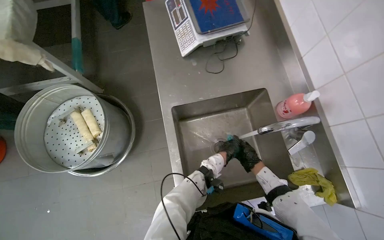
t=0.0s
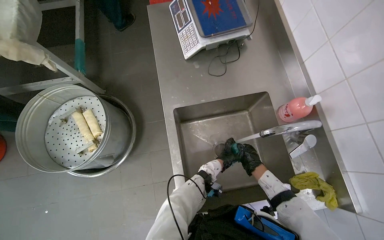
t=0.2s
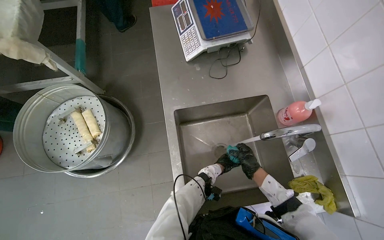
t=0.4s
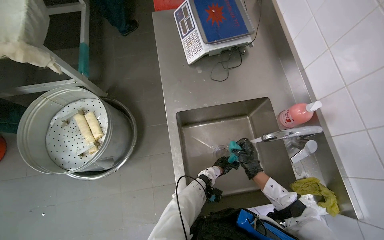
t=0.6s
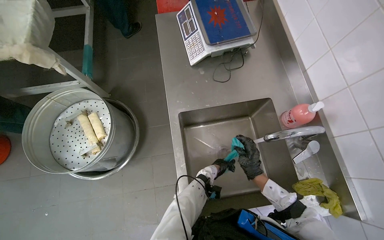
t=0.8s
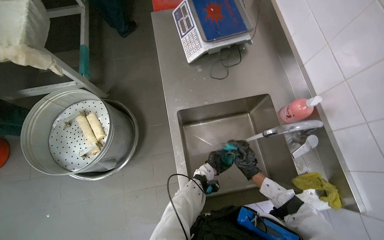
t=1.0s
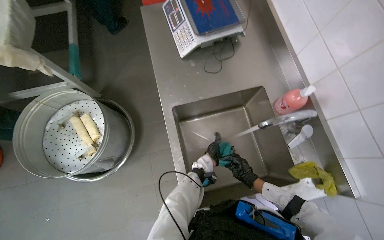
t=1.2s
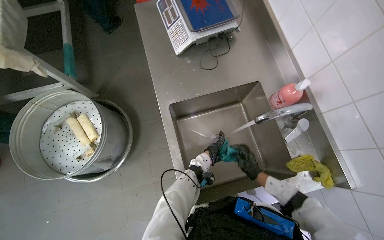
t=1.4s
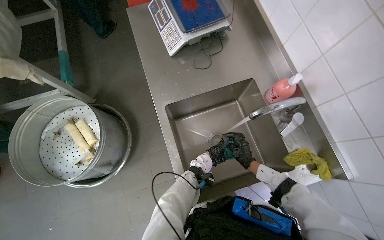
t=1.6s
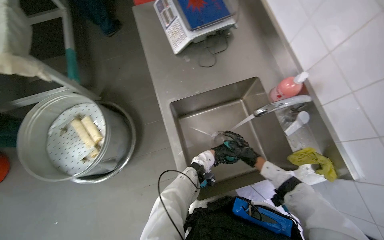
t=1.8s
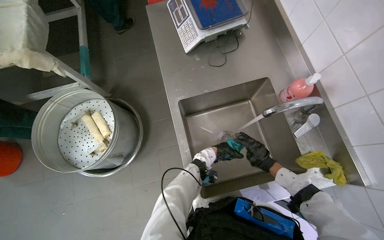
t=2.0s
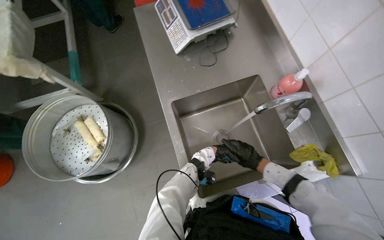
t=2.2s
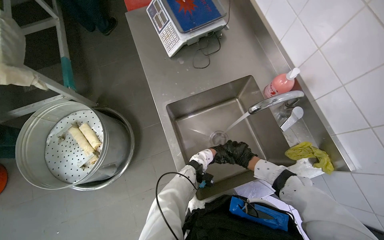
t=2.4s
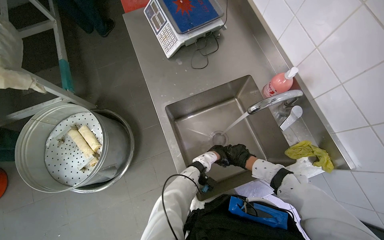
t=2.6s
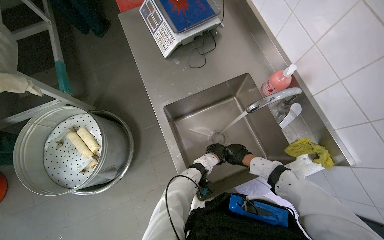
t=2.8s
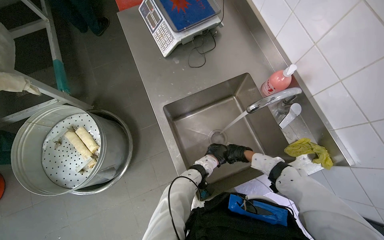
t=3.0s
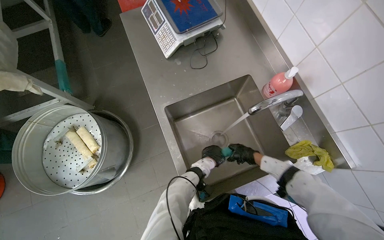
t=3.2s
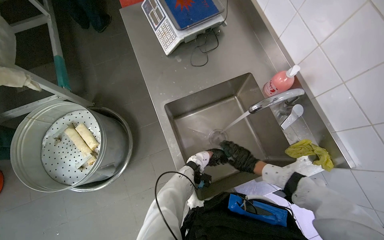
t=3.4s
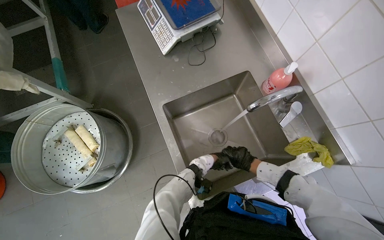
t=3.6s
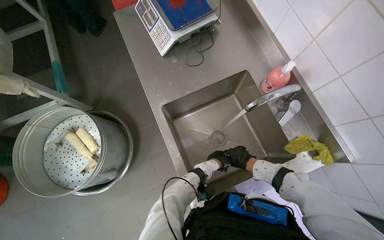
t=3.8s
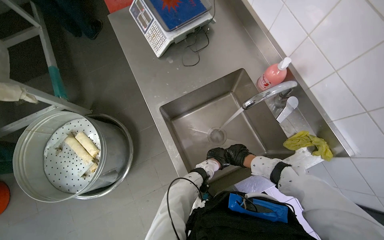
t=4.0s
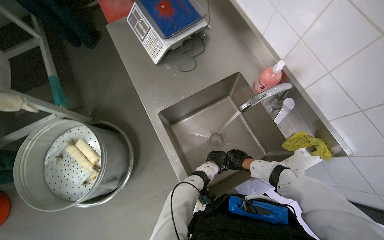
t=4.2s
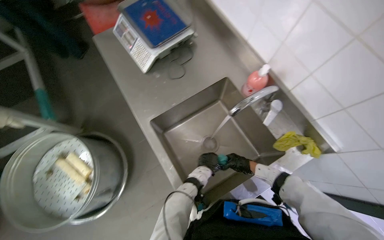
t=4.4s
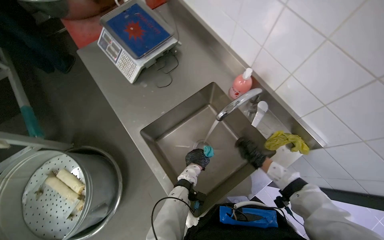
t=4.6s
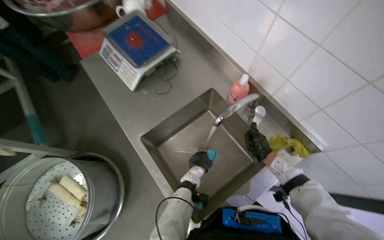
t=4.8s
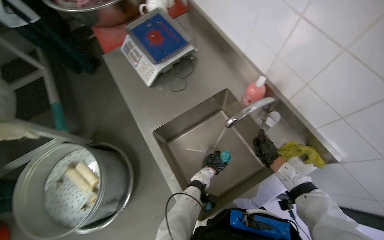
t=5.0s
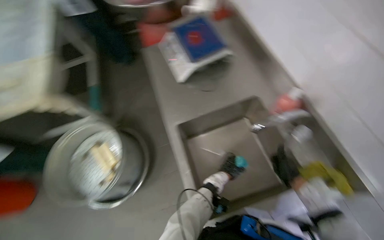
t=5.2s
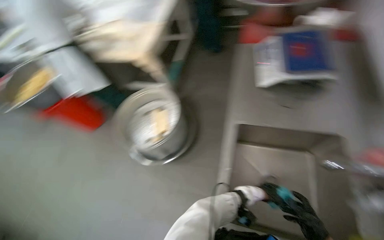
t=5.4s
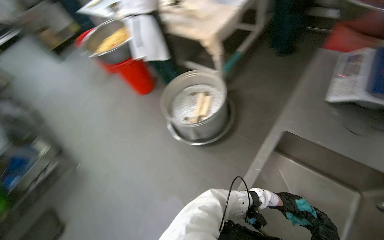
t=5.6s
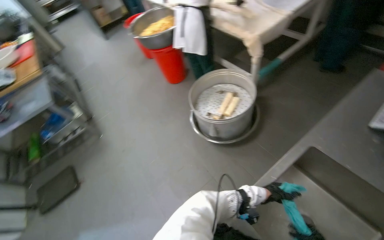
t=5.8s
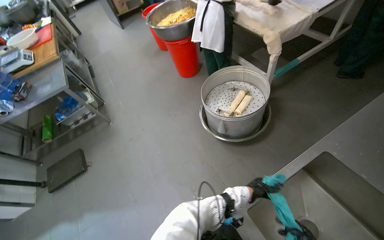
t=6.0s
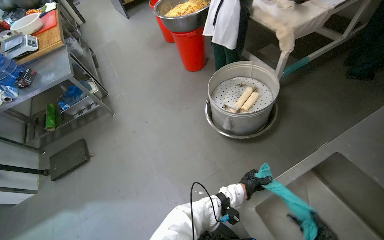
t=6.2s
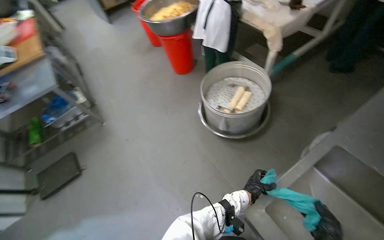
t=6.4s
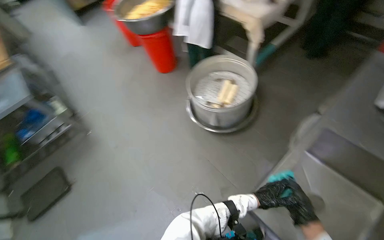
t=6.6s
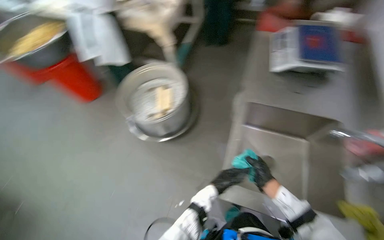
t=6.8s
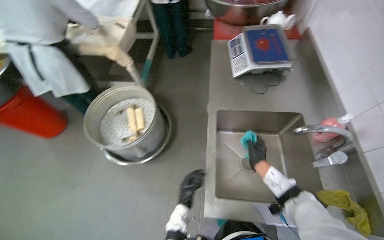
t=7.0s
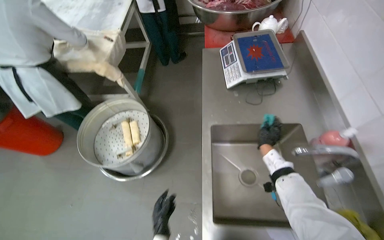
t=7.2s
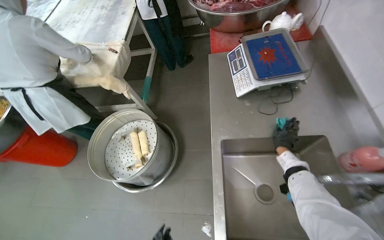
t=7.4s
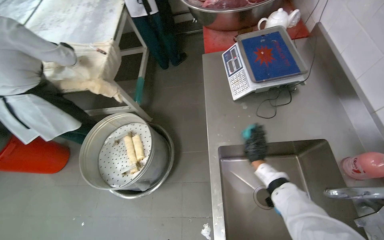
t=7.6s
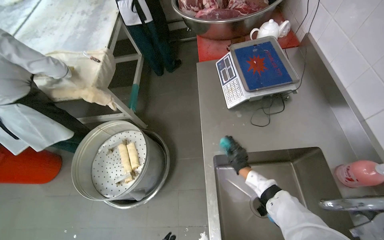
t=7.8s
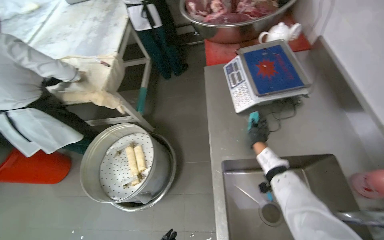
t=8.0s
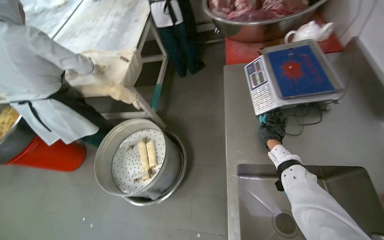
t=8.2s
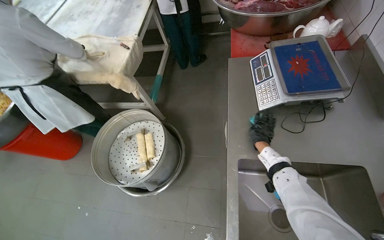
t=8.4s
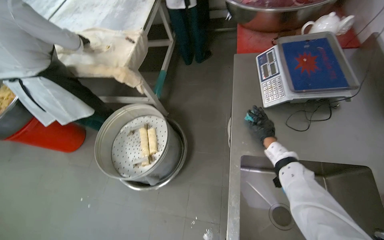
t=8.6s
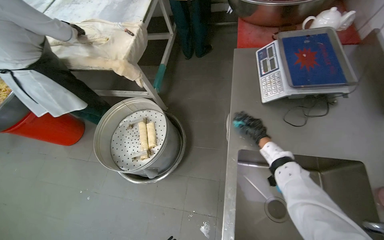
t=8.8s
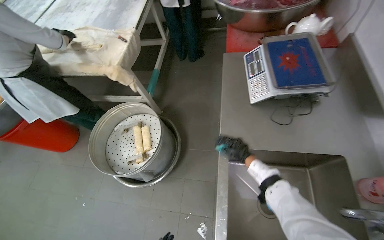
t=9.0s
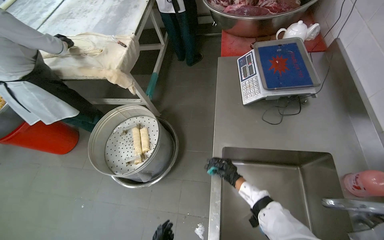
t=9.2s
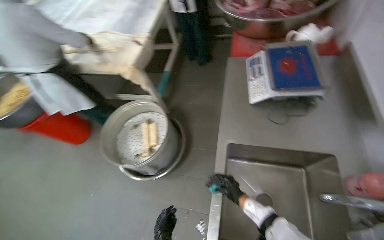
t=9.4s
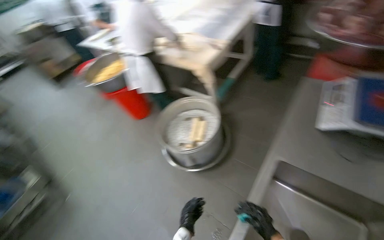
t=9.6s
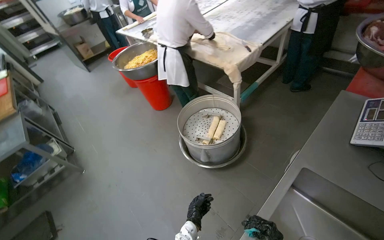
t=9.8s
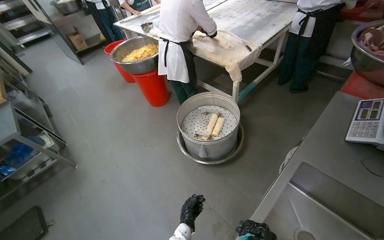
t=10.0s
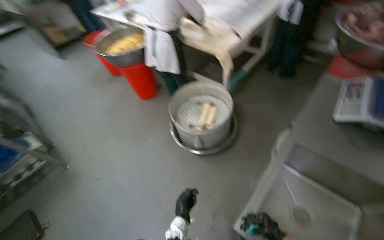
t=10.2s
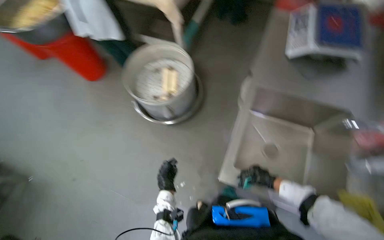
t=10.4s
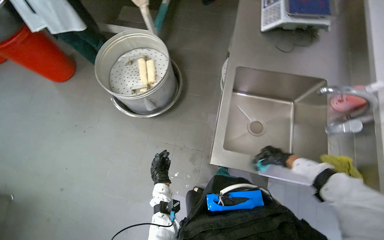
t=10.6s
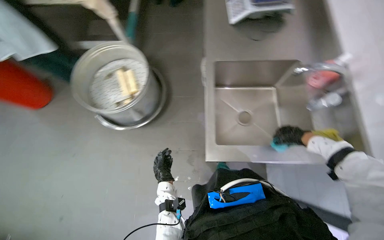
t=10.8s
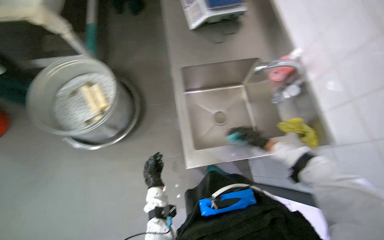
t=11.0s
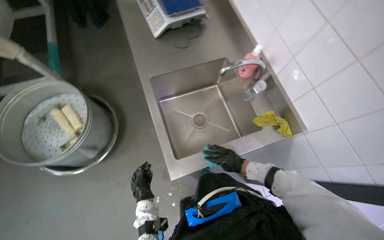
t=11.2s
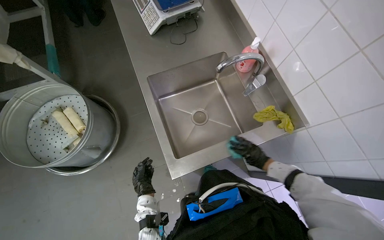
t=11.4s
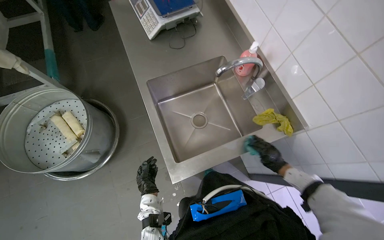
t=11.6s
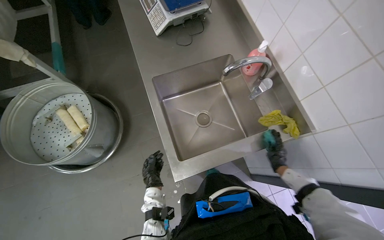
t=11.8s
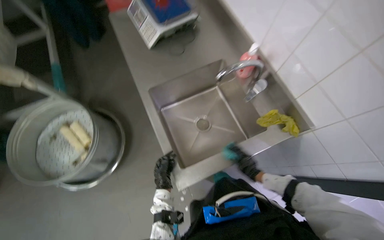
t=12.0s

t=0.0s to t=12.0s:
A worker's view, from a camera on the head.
Job: cleaning kitchen.
The whole recording: Cleaning kitchen sink and counter. The worker washes a cloth in the sink and wipes the stainless steel counter.
t=4.4s to t=6.0s: The head rotates about 90 degrees to the left.
t=6.0s to t=7.6s: The wearer looks about 50 degrees further to the right.
t=7.6s to t=9.0s: The right hand is displaced to the left by approximately 10 cm.
t=9.0s to t=10.4s: The camera pitches downward, by roughly 10 degrees.
t=10.4s to t=12.0s: The head turns to the right by about 45 degrees.

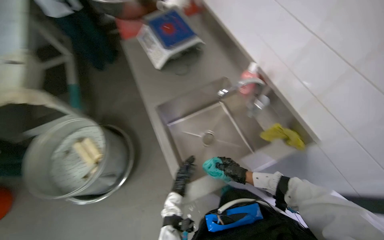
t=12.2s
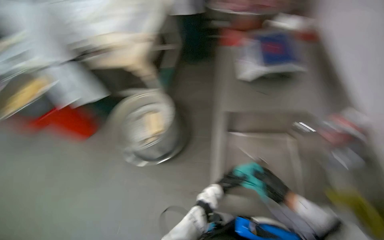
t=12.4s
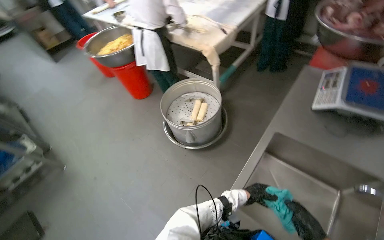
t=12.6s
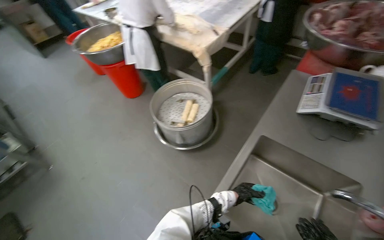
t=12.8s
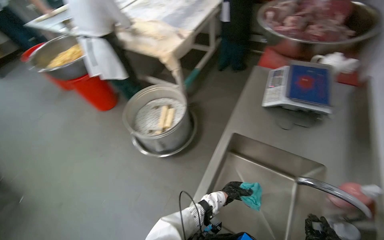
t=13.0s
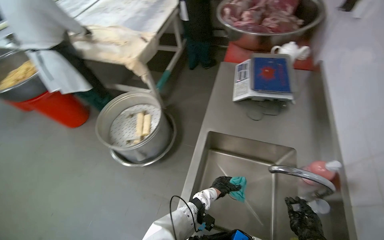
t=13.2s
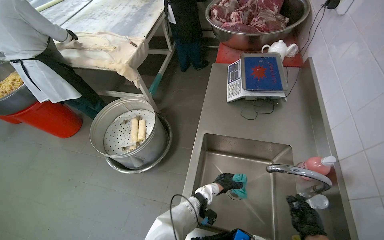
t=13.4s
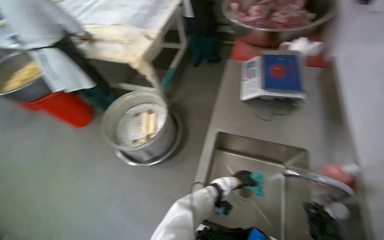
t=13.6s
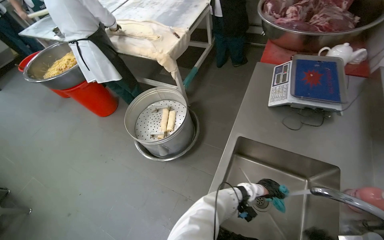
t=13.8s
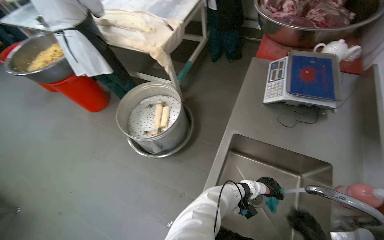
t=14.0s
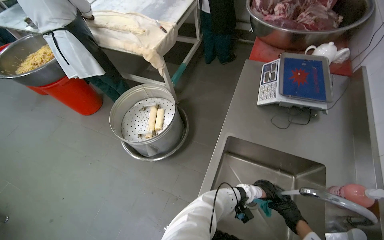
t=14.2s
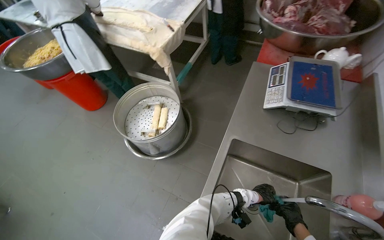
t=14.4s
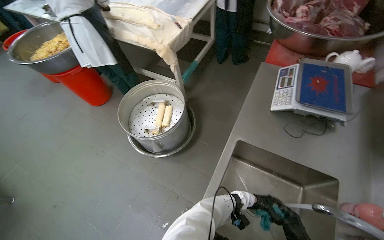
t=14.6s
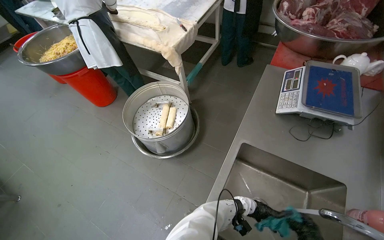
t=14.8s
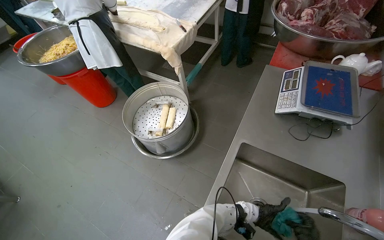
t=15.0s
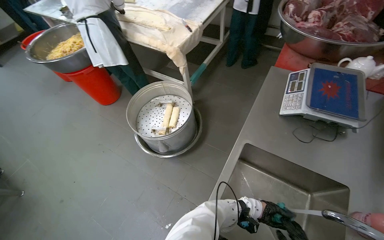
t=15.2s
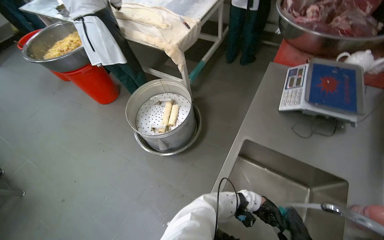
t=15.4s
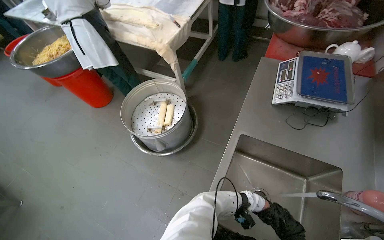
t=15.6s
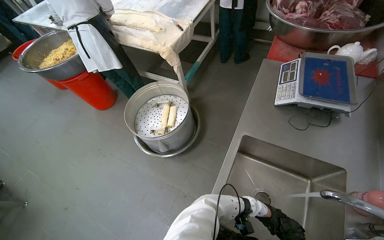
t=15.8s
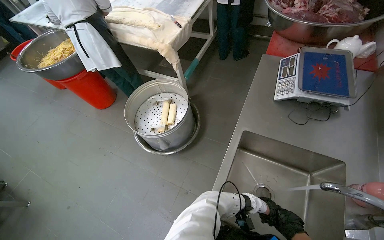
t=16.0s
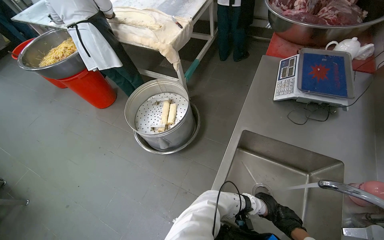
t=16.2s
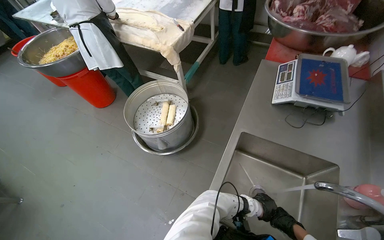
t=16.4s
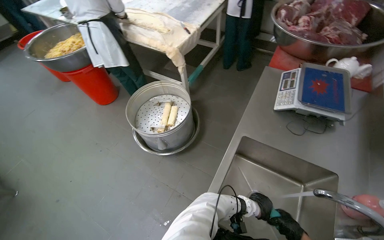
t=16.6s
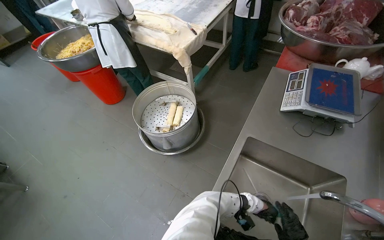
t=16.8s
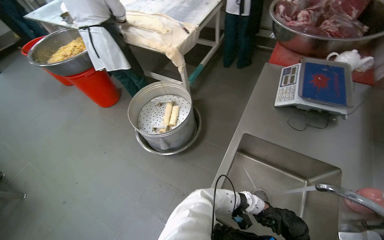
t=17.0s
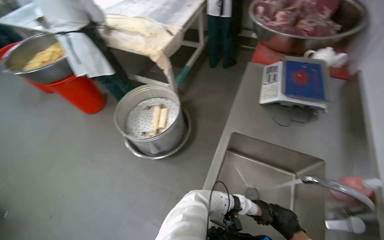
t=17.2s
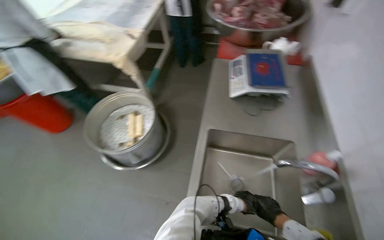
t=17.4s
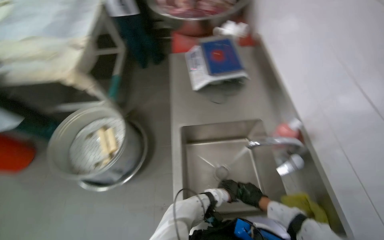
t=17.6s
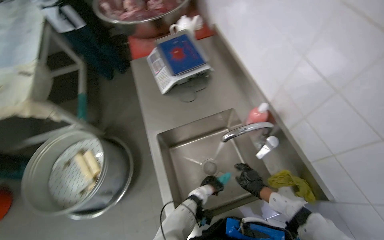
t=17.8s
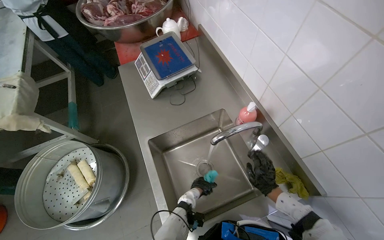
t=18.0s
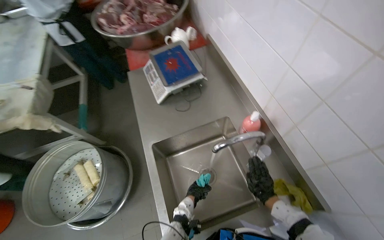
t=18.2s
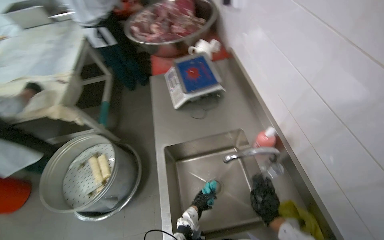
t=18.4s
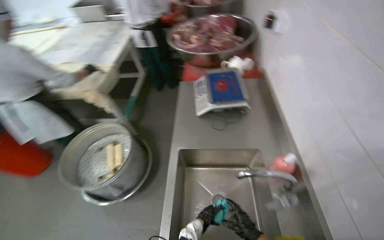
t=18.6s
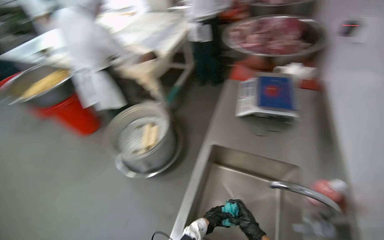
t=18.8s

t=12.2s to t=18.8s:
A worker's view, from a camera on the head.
Job: cleaning kitchen.
The whole recording: Cleaning kitchen sink and counter. The worker washes a cloth in the sink and wipes the stainless steel counter.
t=12.2s to t=13.8s: The wearer looks some 45 degrees further to the left.
t=13.8s to t=15.4s: The left hand swings nearer and farther, approximately 40 cm each way, with 2 reversals.

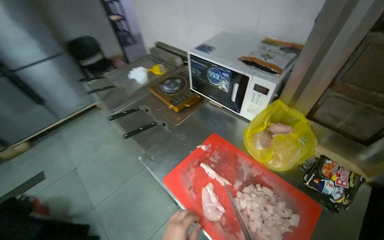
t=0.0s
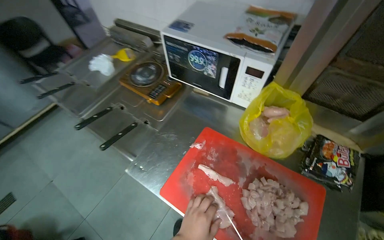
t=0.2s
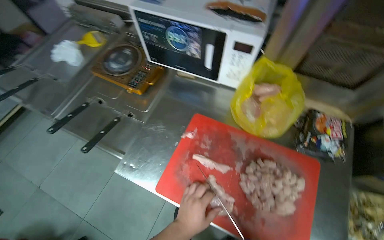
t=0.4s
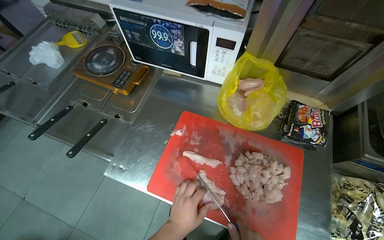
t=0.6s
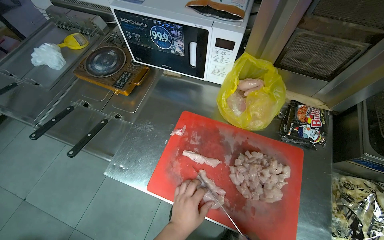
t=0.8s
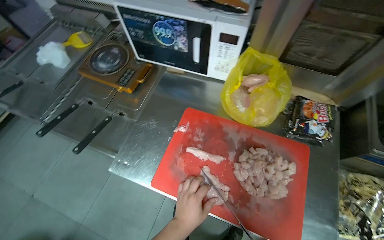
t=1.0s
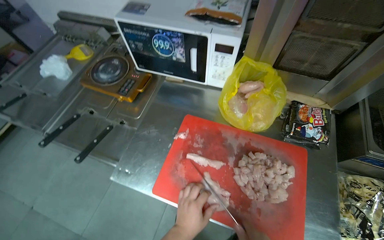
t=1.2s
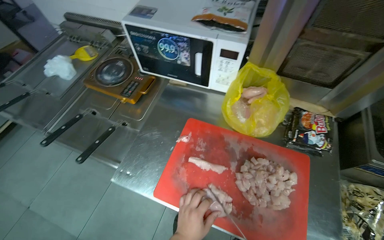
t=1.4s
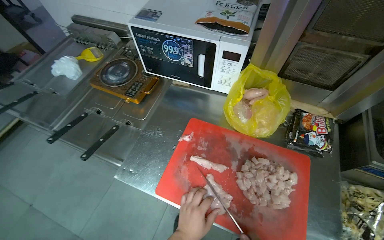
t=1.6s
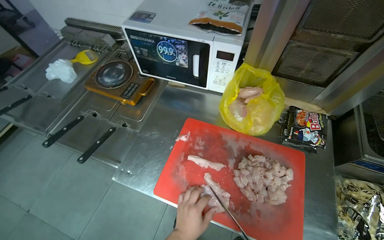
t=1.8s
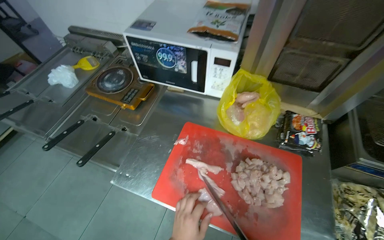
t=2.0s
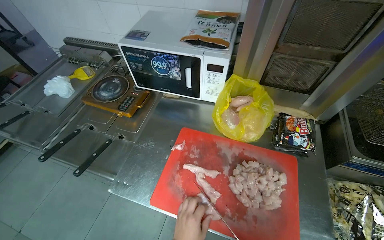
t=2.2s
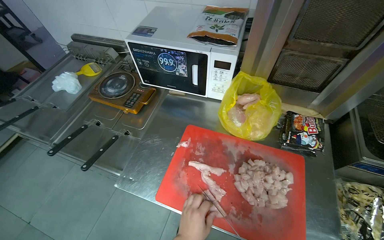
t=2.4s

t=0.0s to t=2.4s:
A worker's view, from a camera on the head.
Job: preparing food.
The whole recording: Cutting chicken on cutting board. The worker cuts chicken into small pieces on a red cutting board with a knife.
t=0.0s to t=1.2s: The wearer's head swings about 25 degrees to the right. The view tips downward by approximately 10 degrees.
